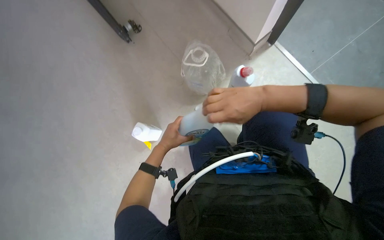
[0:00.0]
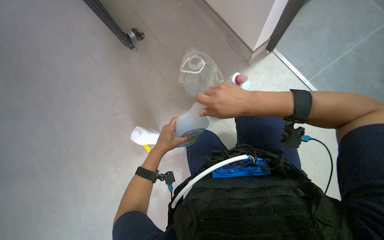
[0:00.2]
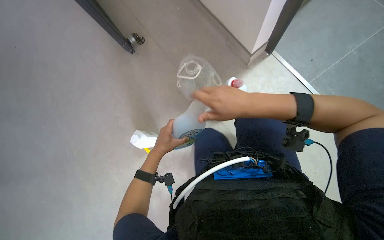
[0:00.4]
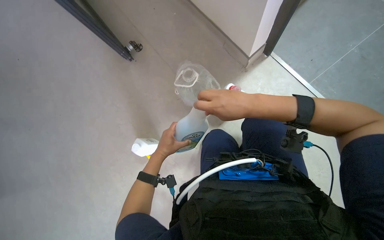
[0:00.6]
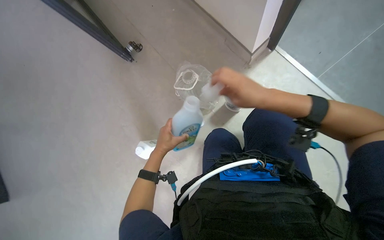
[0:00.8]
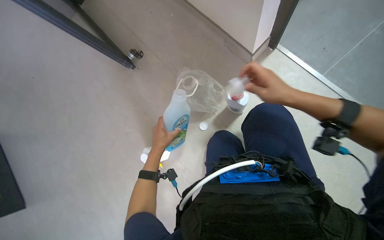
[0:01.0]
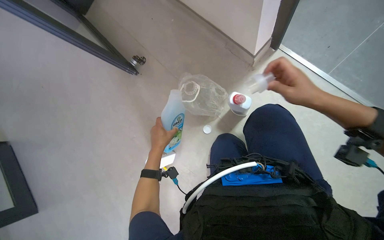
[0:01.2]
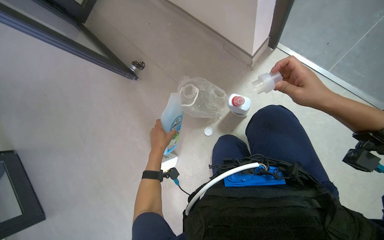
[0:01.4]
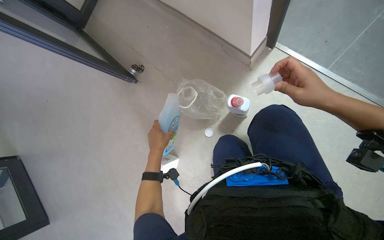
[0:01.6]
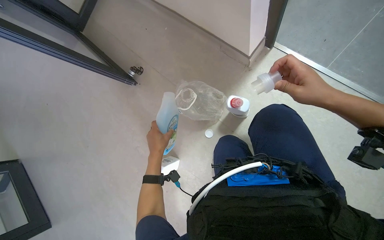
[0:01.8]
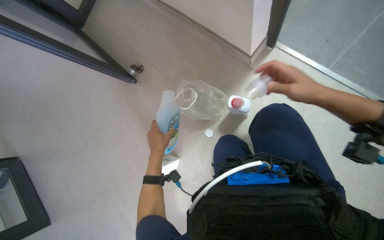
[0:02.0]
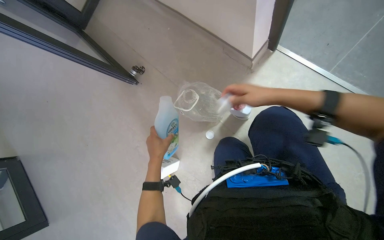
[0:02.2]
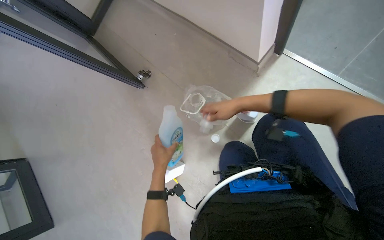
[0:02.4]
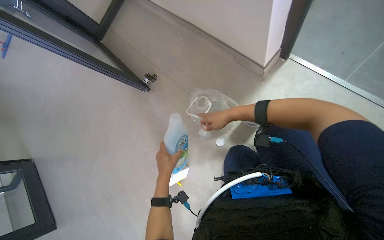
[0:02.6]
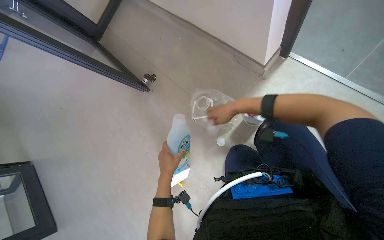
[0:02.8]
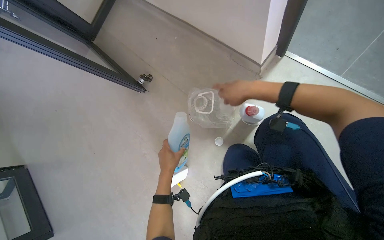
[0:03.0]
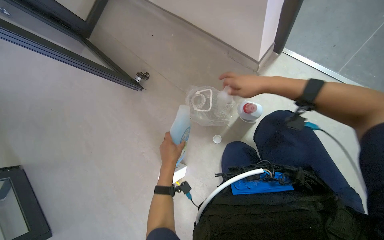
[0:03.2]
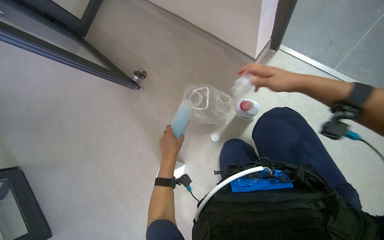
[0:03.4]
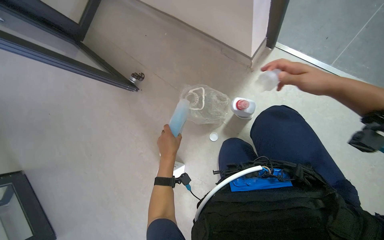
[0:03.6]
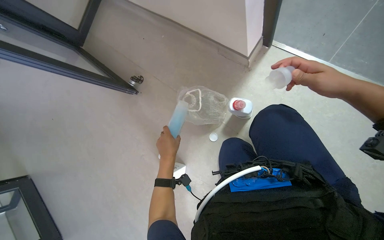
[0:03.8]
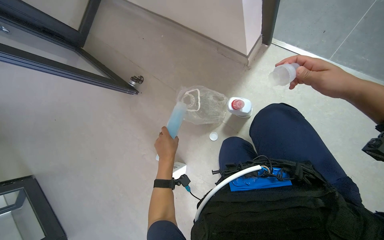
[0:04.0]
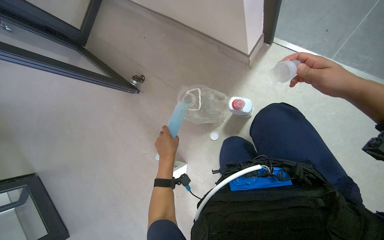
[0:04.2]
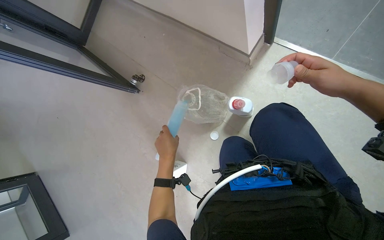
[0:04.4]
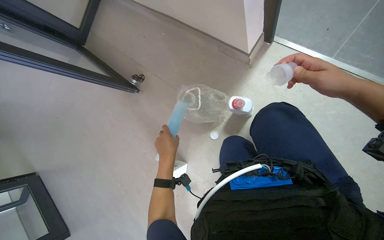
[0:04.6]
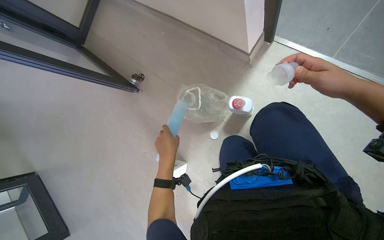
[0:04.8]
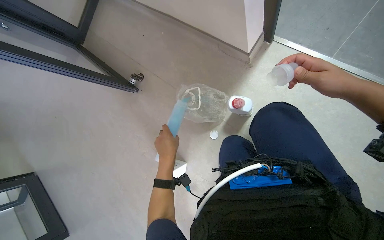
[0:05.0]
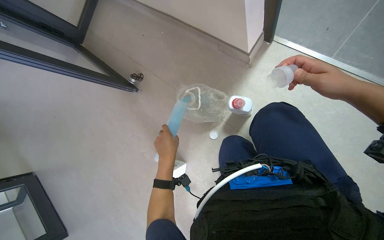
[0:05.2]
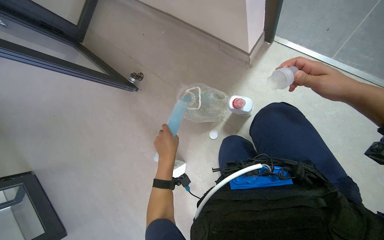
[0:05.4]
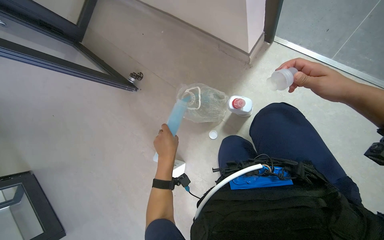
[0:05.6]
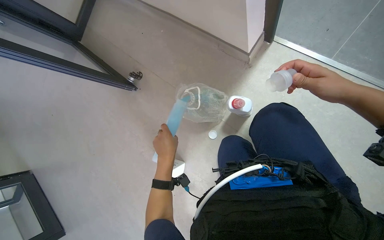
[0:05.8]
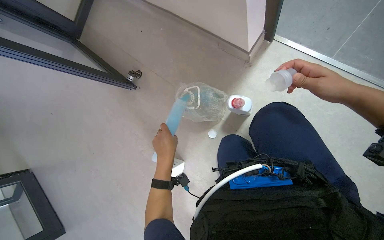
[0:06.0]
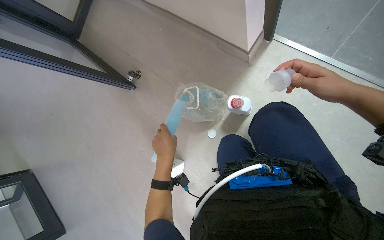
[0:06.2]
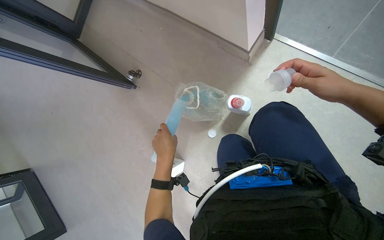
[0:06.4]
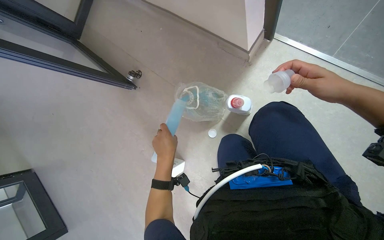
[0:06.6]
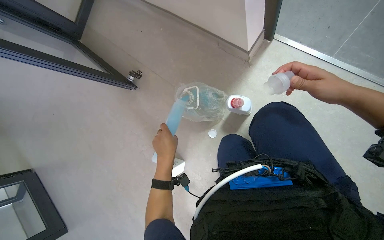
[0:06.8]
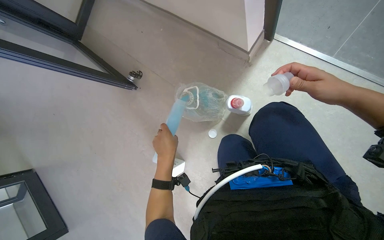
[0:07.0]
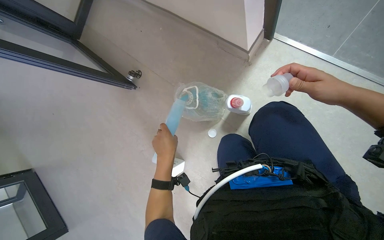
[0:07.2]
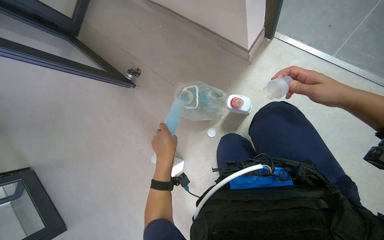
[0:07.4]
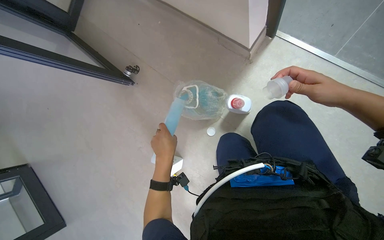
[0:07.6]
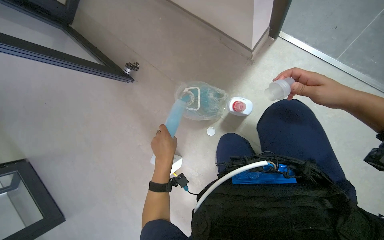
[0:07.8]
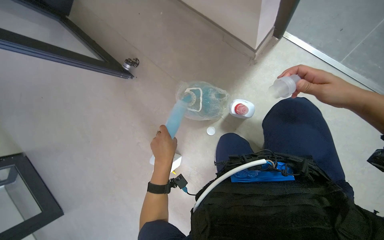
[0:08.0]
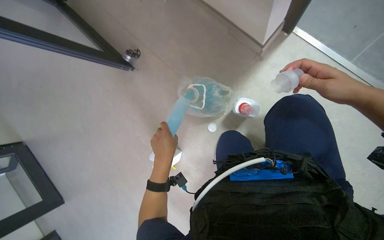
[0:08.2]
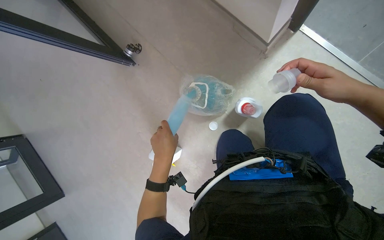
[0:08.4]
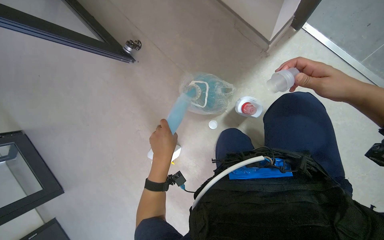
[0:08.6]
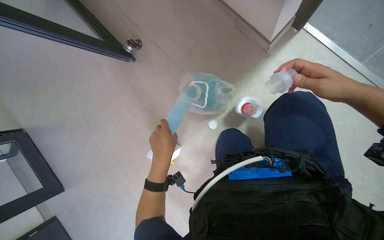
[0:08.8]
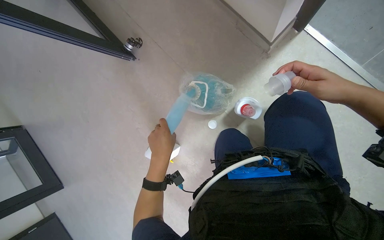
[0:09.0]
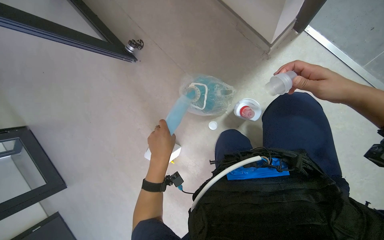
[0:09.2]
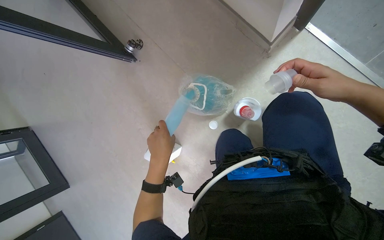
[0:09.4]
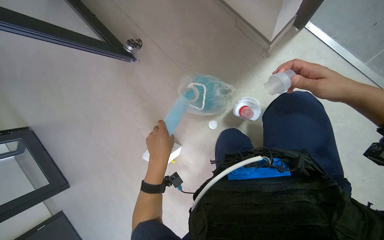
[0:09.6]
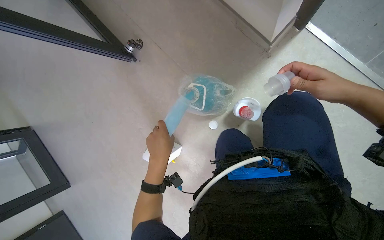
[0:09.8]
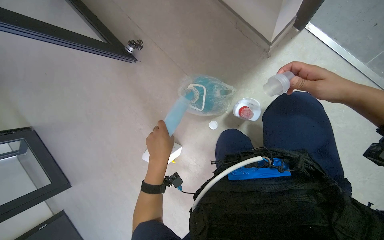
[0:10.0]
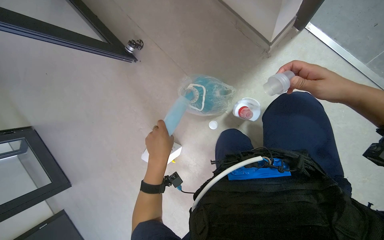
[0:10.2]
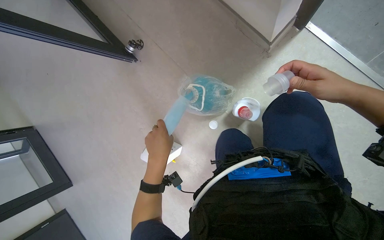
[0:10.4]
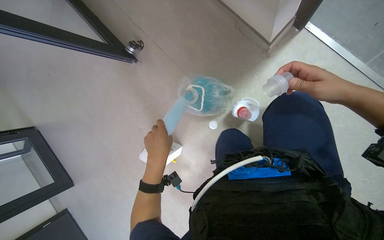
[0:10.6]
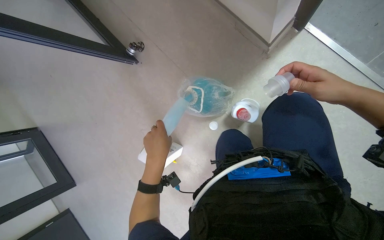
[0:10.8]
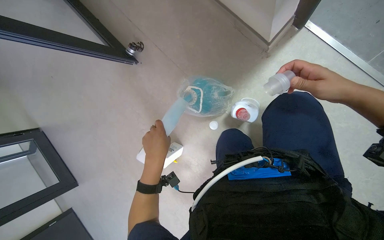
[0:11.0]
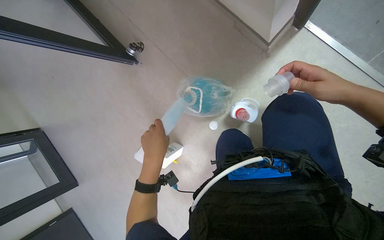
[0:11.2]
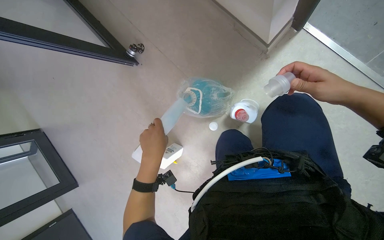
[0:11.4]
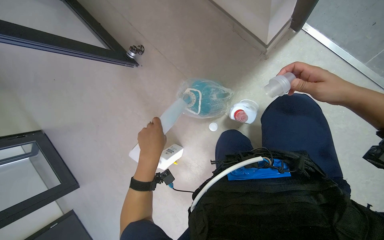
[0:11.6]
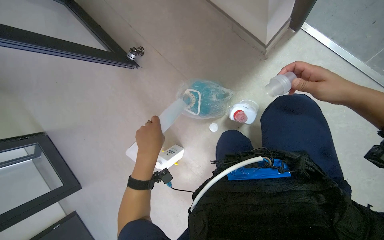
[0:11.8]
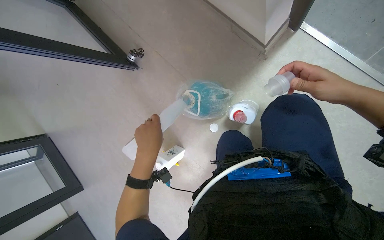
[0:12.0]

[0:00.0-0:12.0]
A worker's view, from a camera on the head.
Job: preparing cleaning supplies.
The whole recording: Preparing cleaning solution. The worker pours various cleaning liquids into containers to prepare a cleaning solution.
0:00.0 to 0:01.6: The right hand shifts some 20 cm to the right.
0:01.6 to 0:03.0: The right hand heads to the left, covering some 20 cm, and goes farther from the camera and returns, some 20 cm each way.
0:03.0 to 0:04.4: The left hand goes some 10 cm nearer to the camera. Meanwhile the right hand heads to the right and nearer to the camera, covering approximately 25 cm.
0:04.4 to 0:07.6: The hands make small movements and keep their place.
0:07.6 to 0:09.0: The hands are busy where they are.
0:09.0 to 0:12.0: The hands work in one place, with small movements.

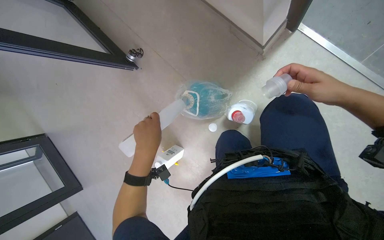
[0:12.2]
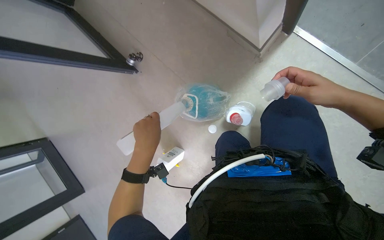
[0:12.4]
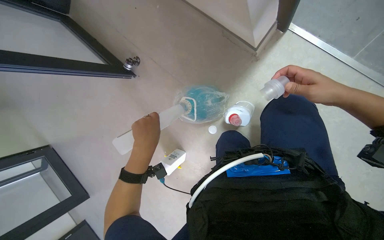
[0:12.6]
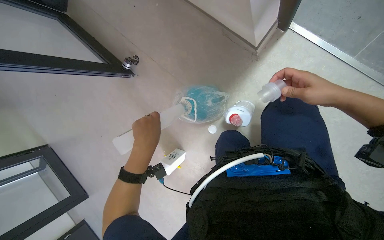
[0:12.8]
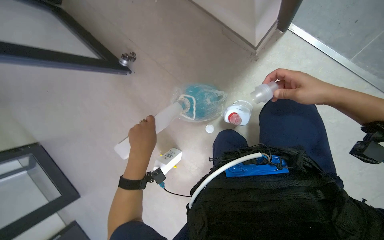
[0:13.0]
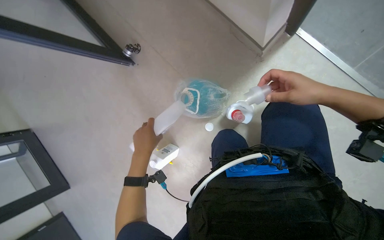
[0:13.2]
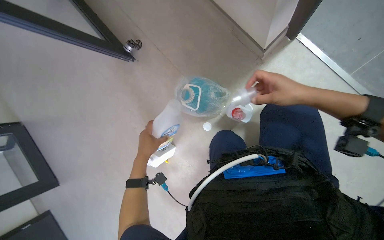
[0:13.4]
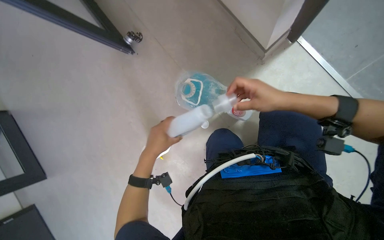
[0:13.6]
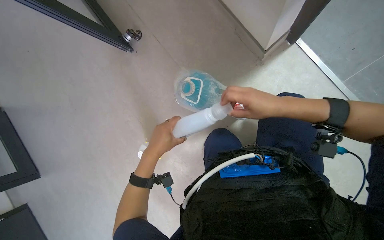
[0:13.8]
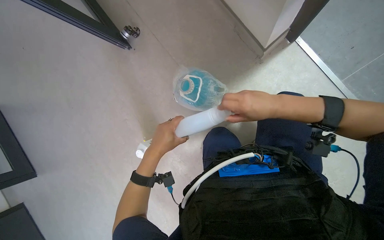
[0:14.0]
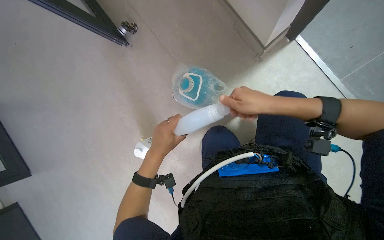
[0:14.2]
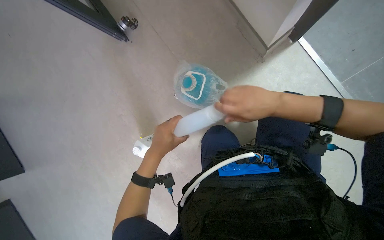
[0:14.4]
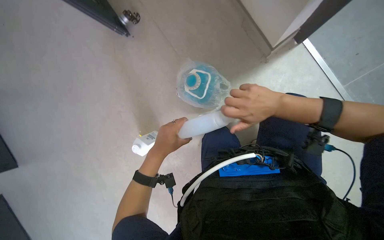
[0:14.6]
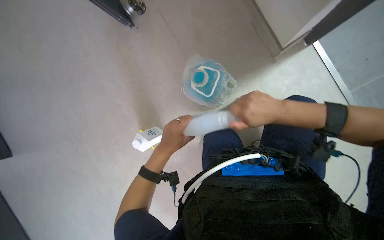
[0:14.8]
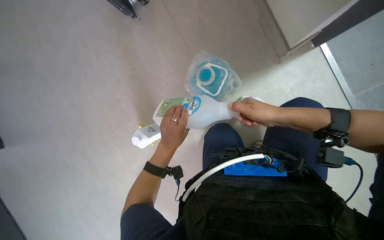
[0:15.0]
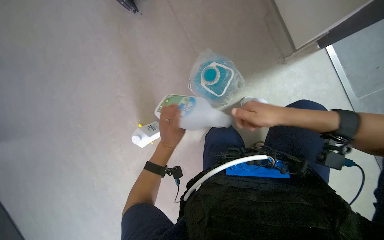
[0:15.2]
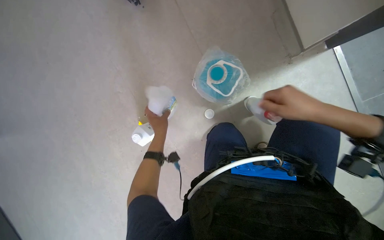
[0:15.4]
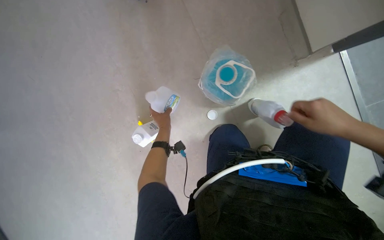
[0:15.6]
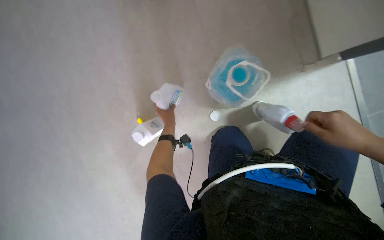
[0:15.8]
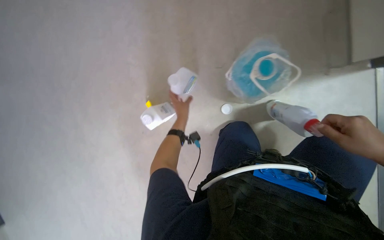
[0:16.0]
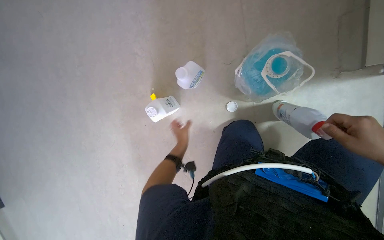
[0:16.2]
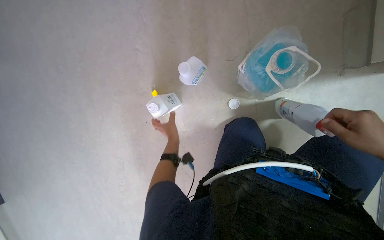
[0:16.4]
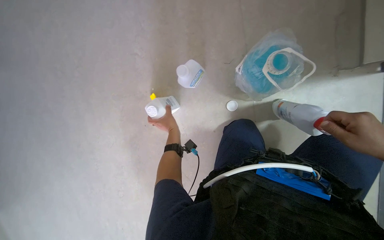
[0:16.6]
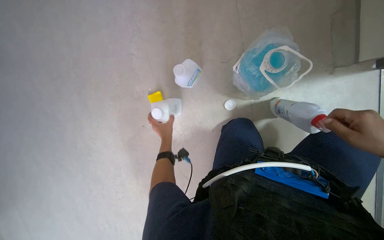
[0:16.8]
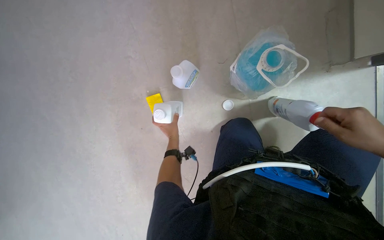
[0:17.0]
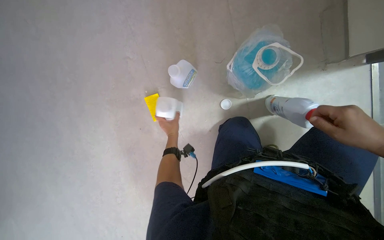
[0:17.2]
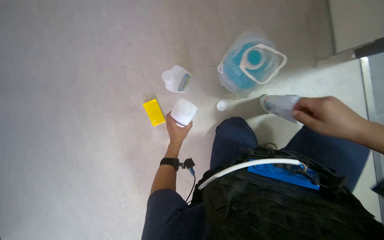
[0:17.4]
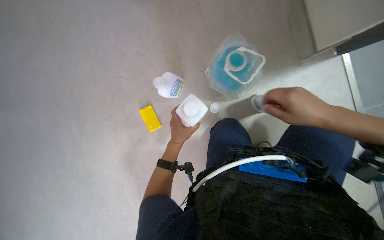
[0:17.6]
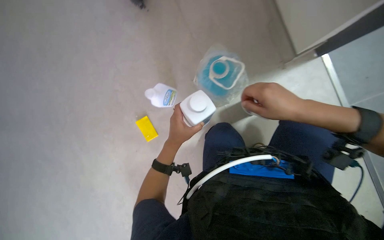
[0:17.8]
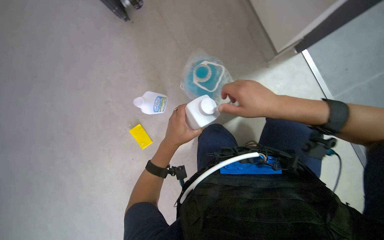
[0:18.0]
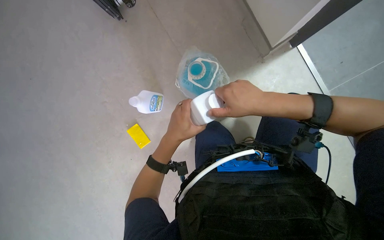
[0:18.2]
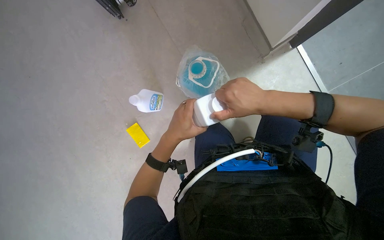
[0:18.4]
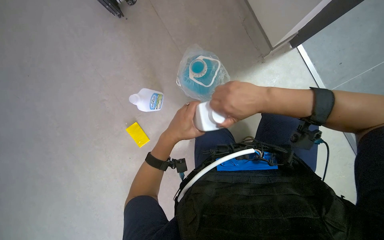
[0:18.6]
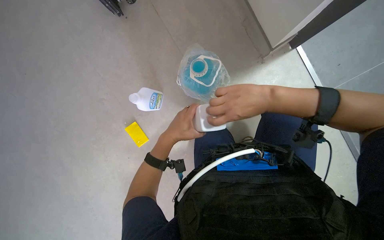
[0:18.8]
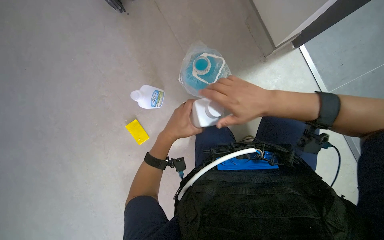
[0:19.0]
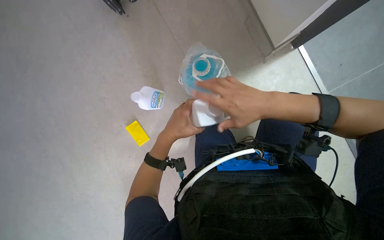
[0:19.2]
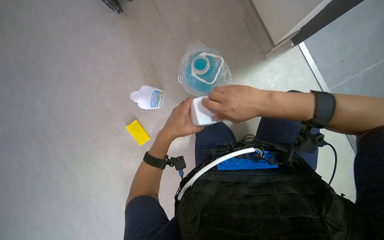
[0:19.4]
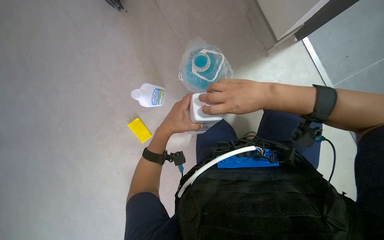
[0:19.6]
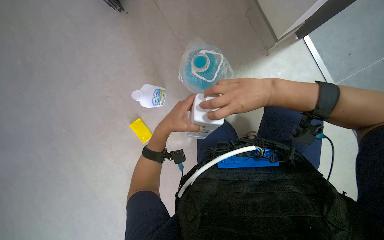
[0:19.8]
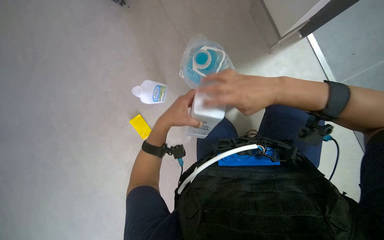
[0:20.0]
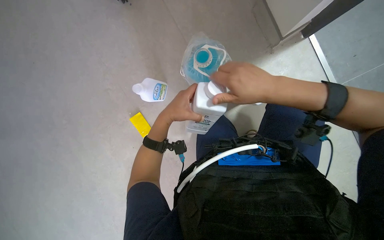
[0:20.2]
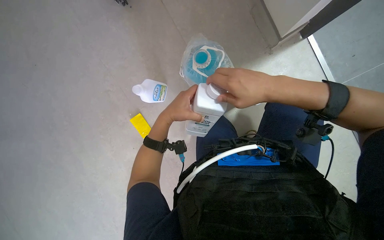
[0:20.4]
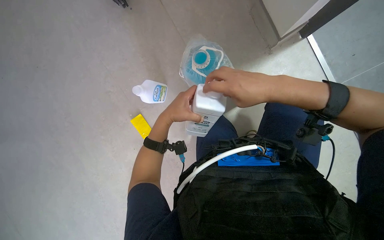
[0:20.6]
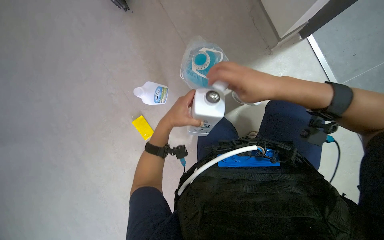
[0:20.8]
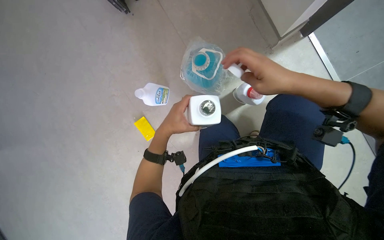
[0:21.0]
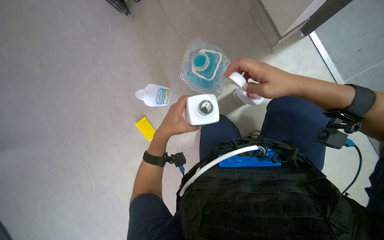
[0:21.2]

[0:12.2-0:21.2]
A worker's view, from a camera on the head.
Job: preparing cleaning supplies.
The whole recording: Preparing cleaning solution. The worker pours various cleaning liquids into containers to prepare a cleaning solution.
0:12.2 to 0:13.8: The right hand is displaced to the left by some 15 cm.
0:13.8 to 0:15.2: The left hand is displaced farther from the camera by roughly 15 cm.
0:15.2 to 0:16.6: The left hand shifts about 10 cm farther from the camera.
0:16.6 to 0:18.2: The left hand is displaced nearer to the camera by some 20 cm.
0:18.2 to 0:21.2: The hands work in one place, with small movements.
